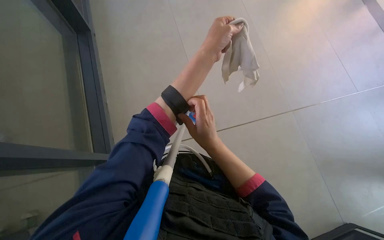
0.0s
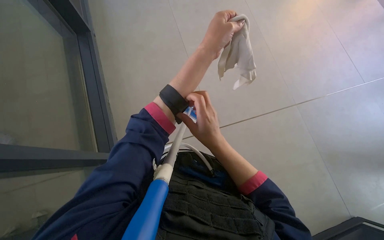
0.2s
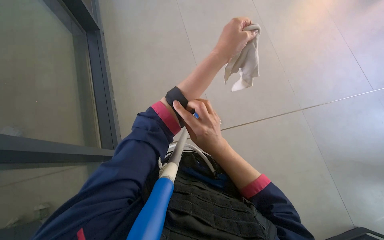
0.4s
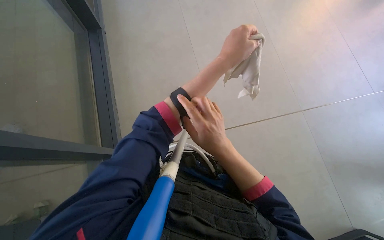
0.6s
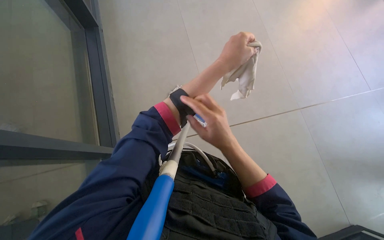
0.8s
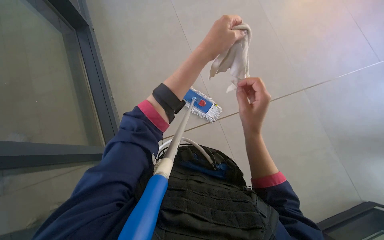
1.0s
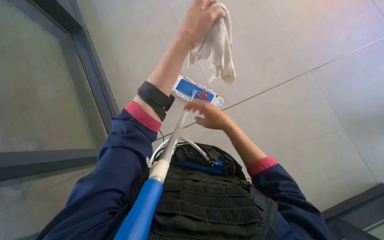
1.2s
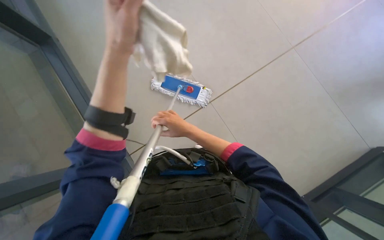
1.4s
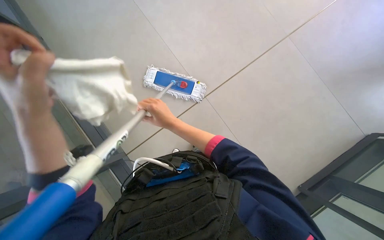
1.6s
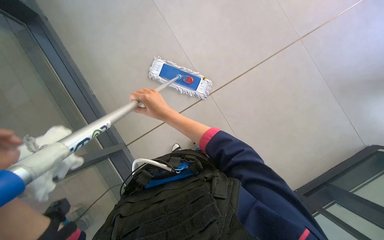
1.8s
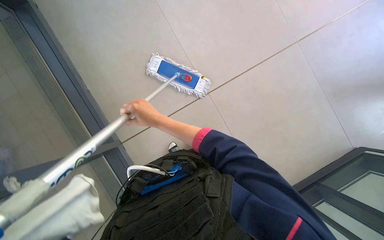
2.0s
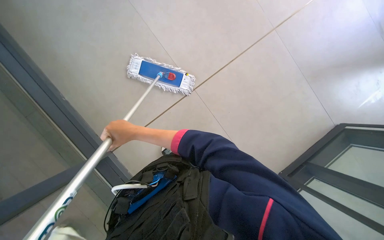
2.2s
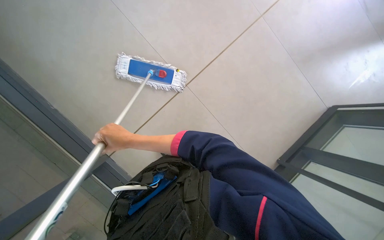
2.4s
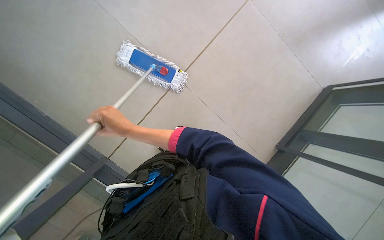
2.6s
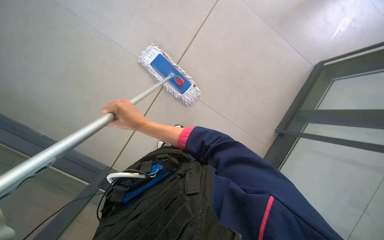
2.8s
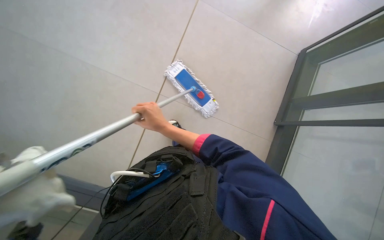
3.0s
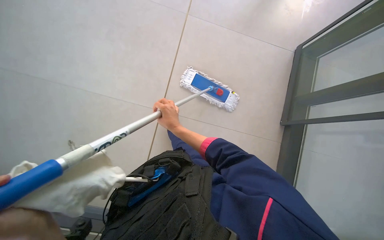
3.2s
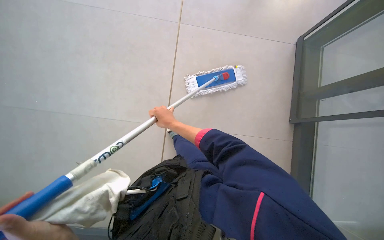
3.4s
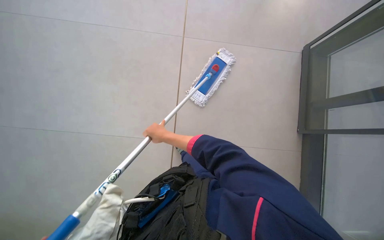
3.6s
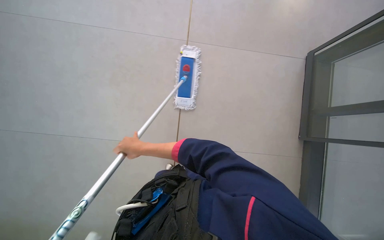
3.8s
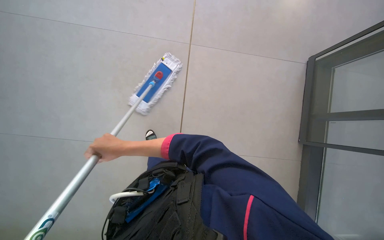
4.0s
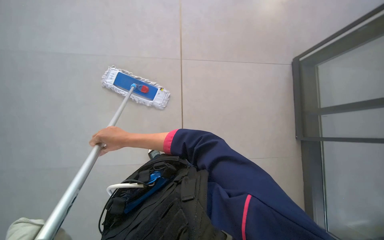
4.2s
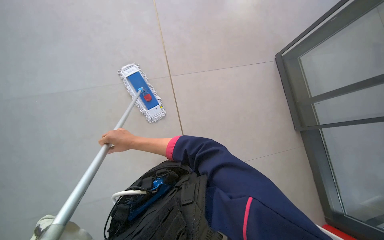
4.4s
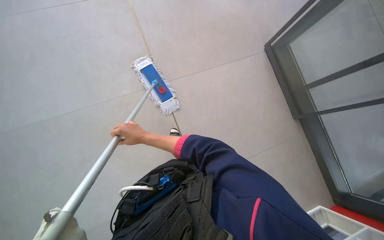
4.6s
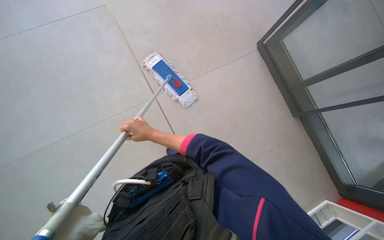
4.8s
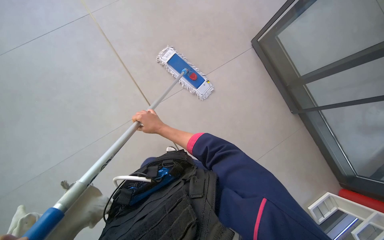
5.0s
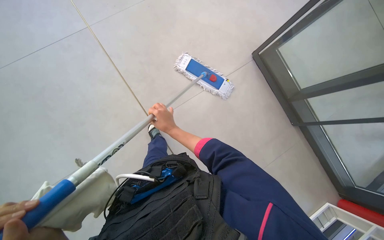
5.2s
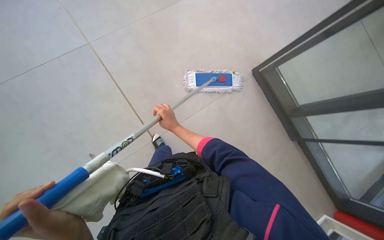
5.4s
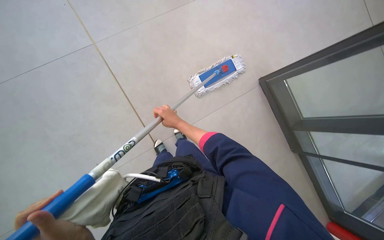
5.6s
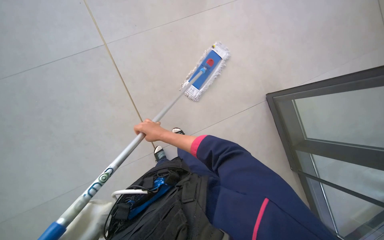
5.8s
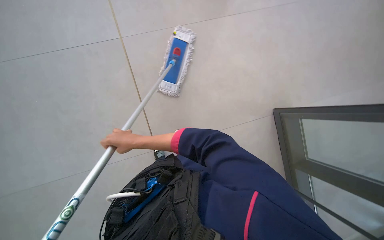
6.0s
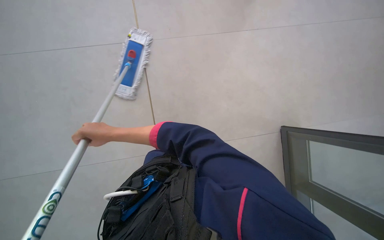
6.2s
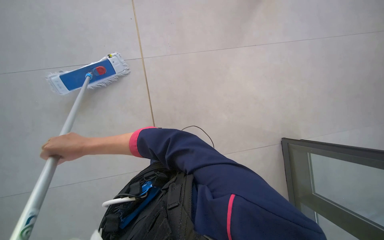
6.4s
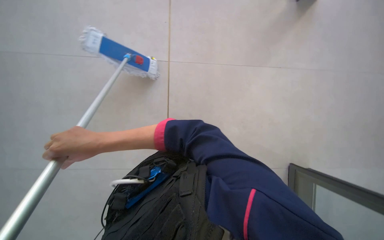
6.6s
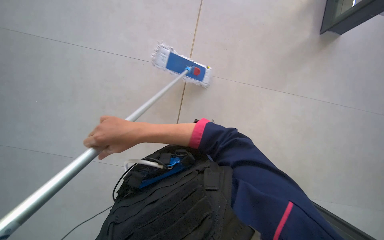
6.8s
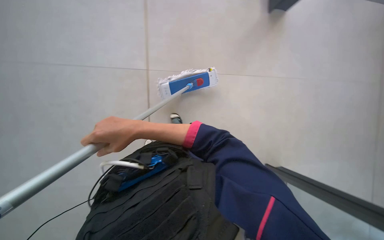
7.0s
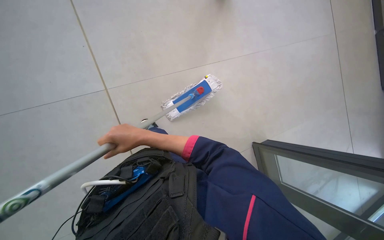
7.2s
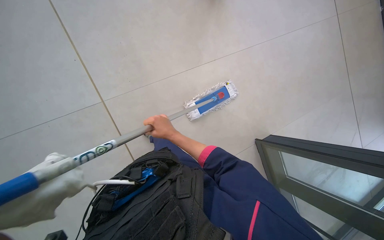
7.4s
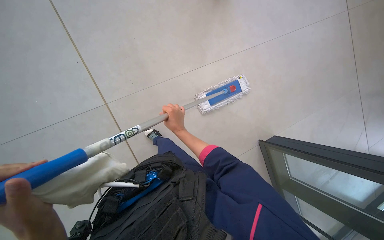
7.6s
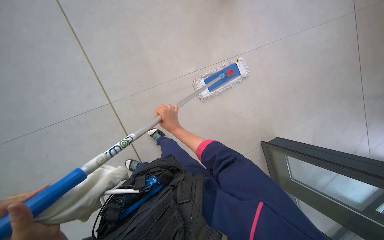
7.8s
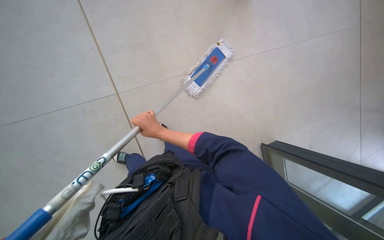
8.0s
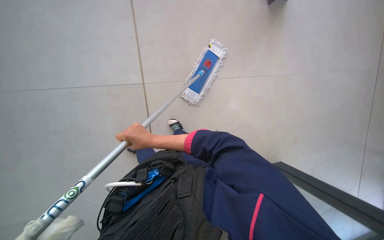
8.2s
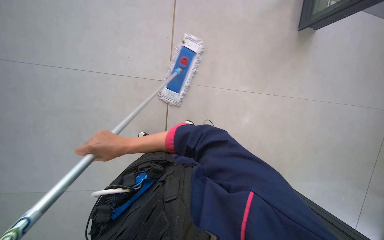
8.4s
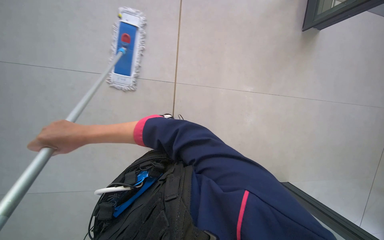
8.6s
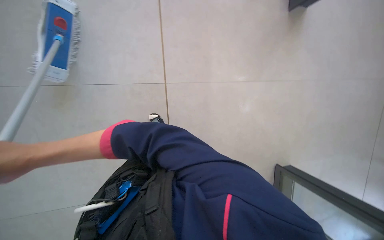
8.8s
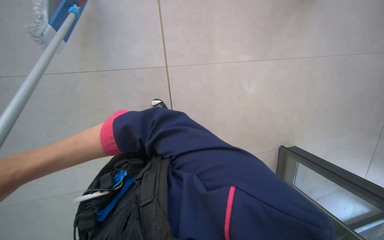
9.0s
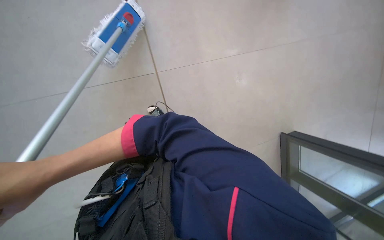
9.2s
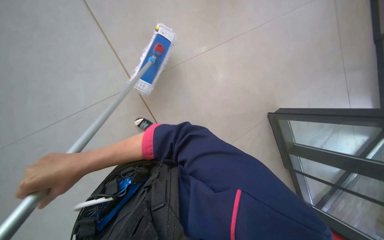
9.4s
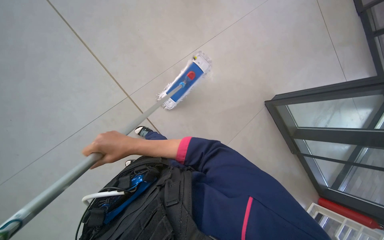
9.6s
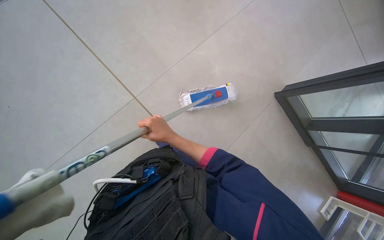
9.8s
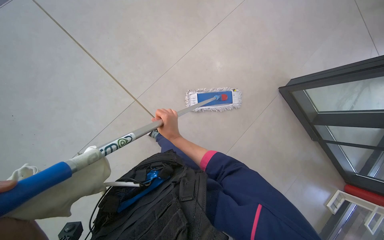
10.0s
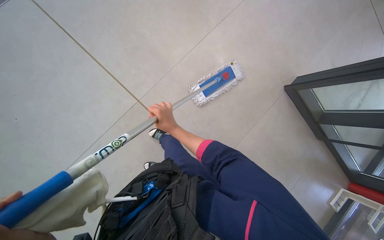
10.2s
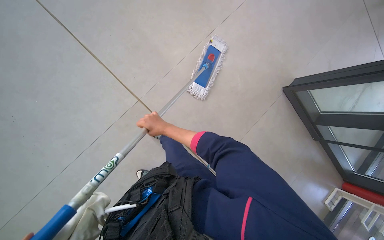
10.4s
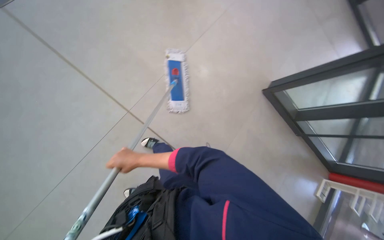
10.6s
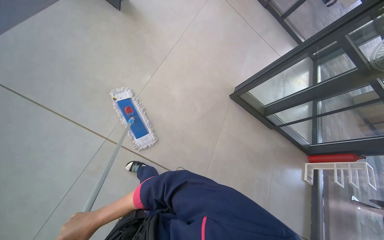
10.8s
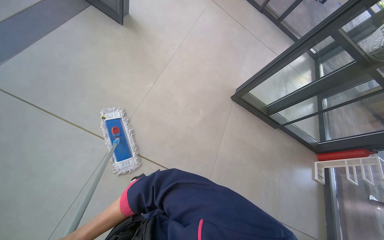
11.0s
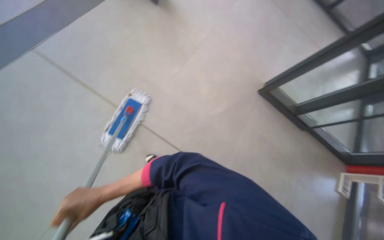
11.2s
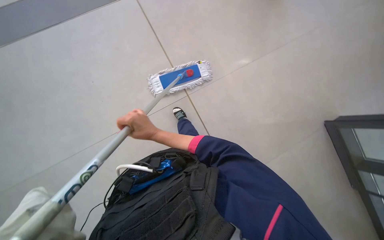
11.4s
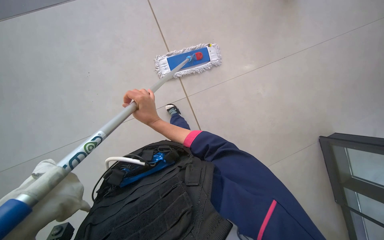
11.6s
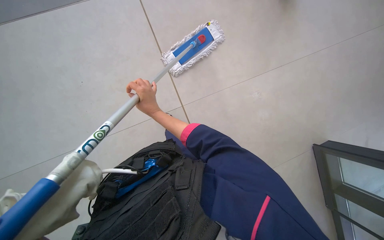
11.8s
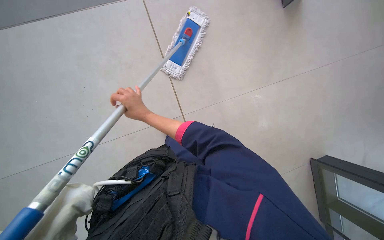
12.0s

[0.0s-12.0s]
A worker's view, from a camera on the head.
Job: mopping floor.
The whole recording: Mopping floor with mop. The worker mops the floor with a flat mop.
0.0s to 1.6s: The camera pitches downward, by roughly 15 degrees.
3.0s to 4.4s: The right hand travels to the left by some 15 cm.
4.4s to 6.0s: The right hand goes to the right and returns, approximately 5 cm each way.
6.0s to 7.6s: The camera pitches upward, by roughly 15 degrees. The right hand heads to the right, covering roughly 15 cm.
7.6s to 9.0s: The right hand goes approximately 25 cm to the left and nearer to the camera.
9.0s to 10.4s: The scene turns roughly 40 degrees counterclockwise in the picture.

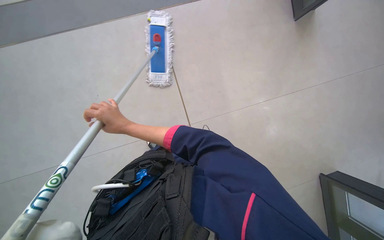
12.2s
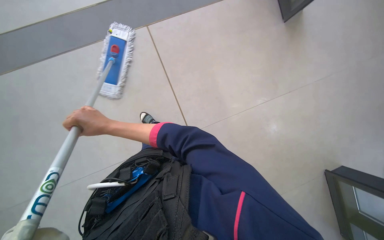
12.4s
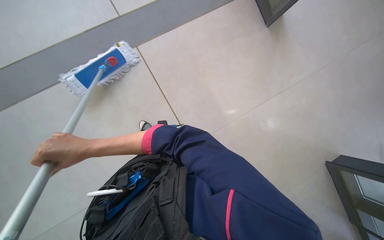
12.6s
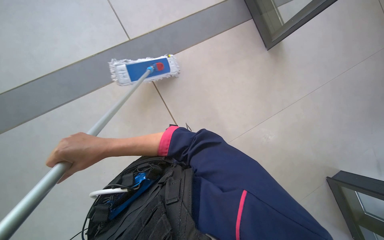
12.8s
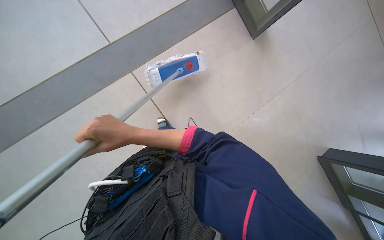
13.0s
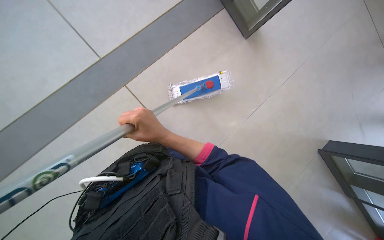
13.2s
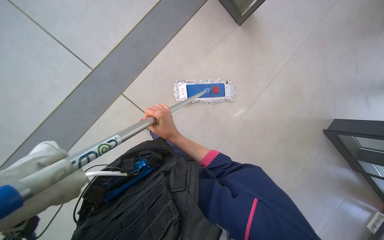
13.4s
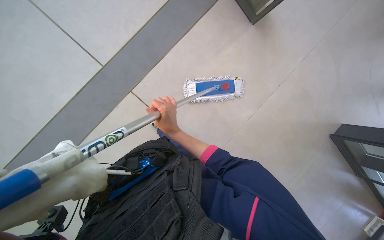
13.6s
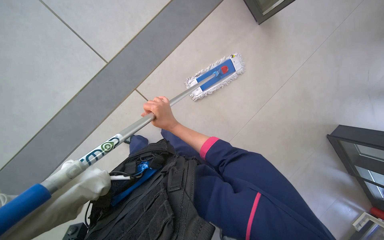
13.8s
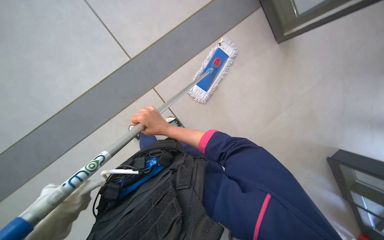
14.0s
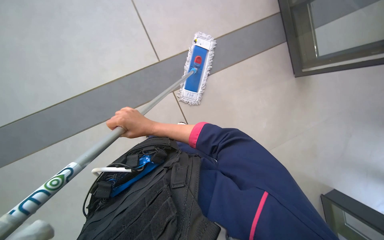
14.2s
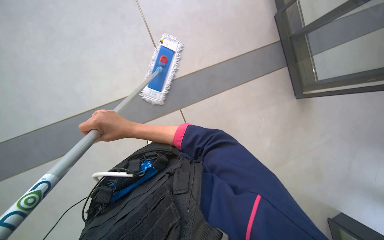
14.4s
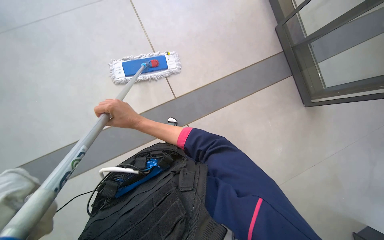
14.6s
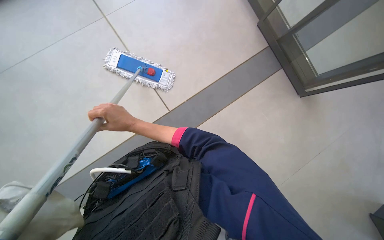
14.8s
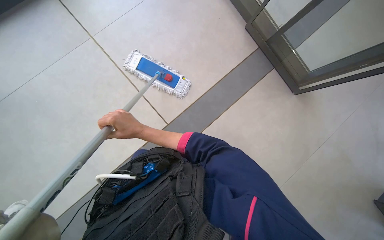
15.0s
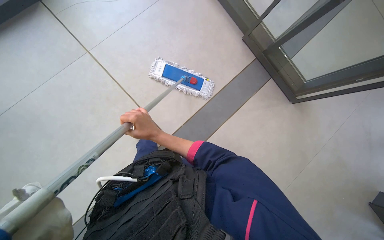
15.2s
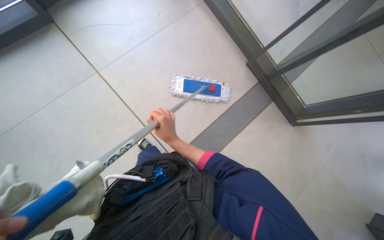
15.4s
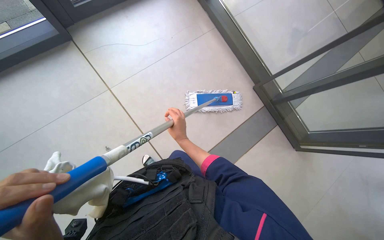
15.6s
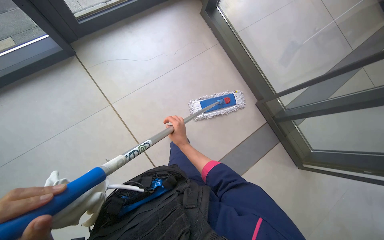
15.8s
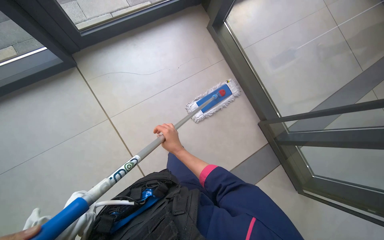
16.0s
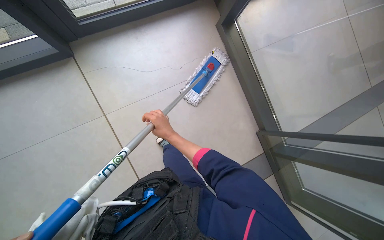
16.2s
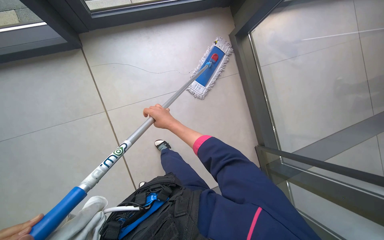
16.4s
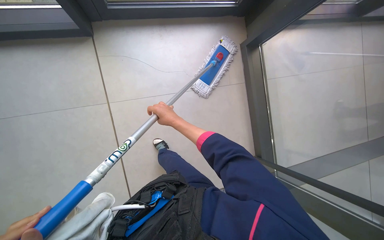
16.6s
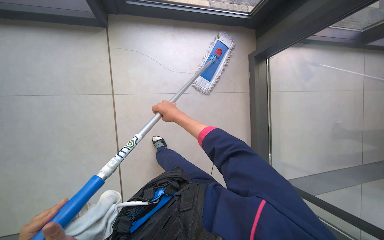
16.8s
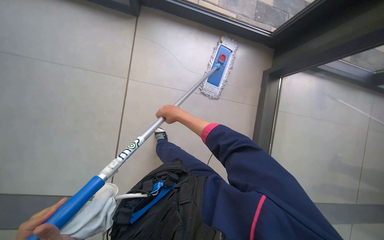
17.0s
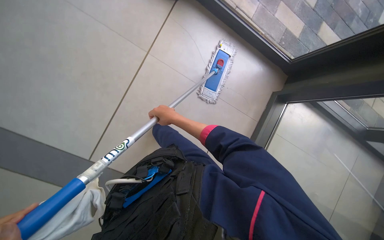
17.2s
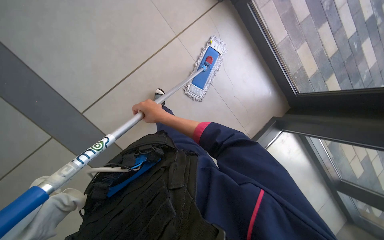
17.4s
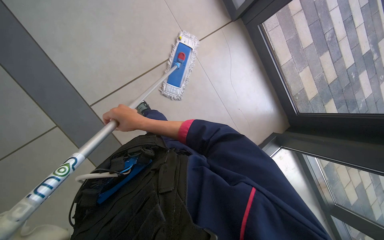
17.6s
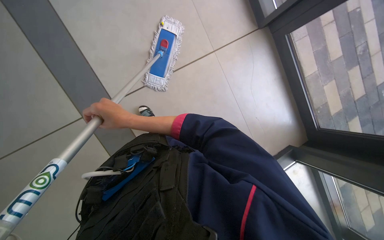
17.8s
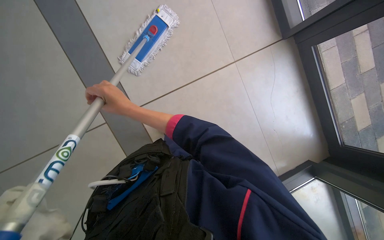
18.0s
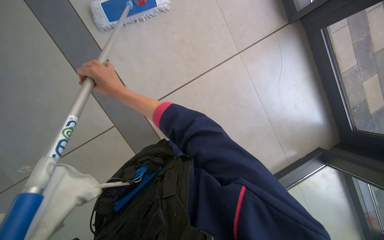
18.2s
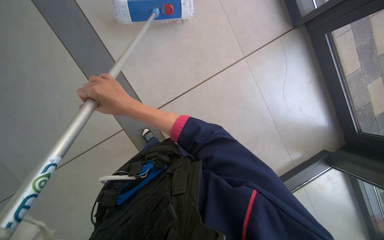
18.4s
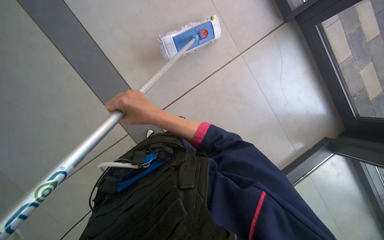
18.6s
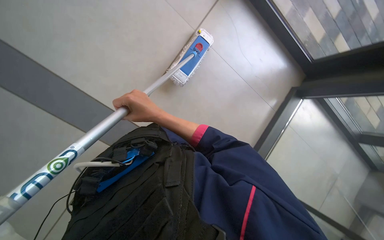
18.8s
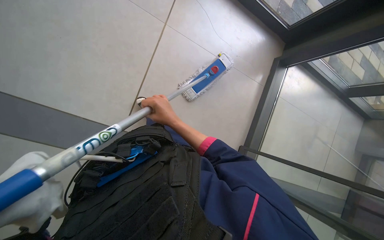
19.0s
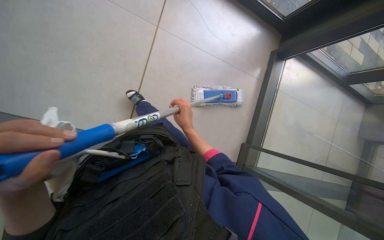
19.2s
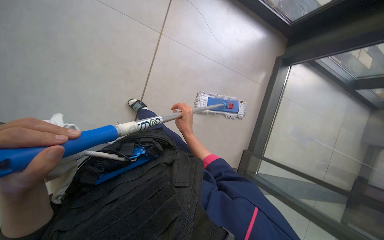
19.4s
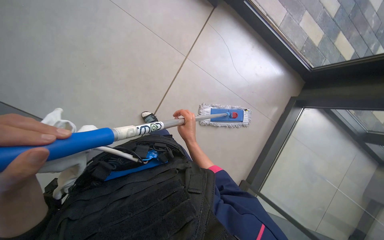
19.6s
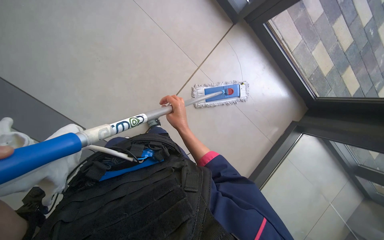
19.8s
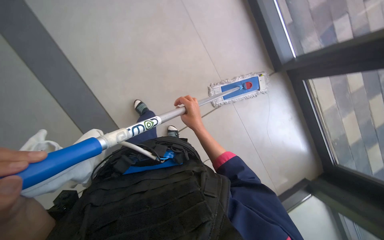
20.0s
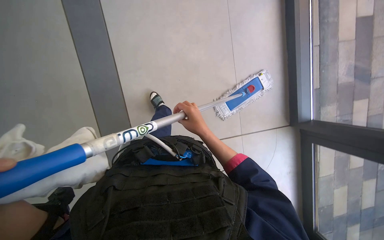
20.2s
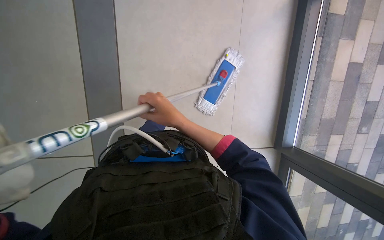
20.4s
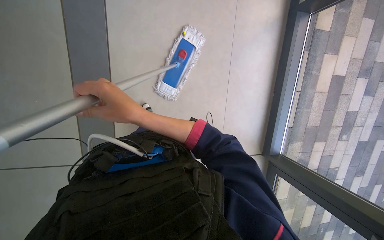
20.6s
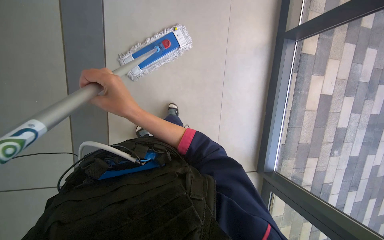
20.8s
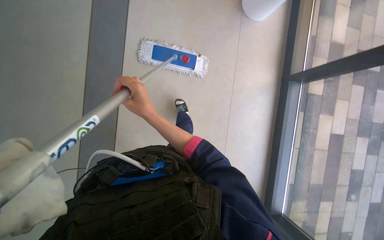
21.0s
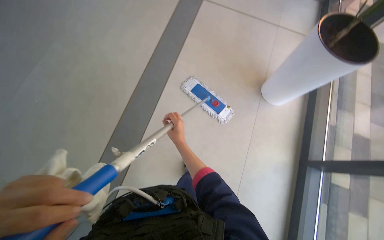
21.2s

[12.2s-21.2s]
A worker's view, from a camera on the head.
Job: mopping floor.
The whole recording: Mopping floor with mop. The worker mops the floor with a flat mop.
13.8s to 15.2s: The view tilts roughly 30 degrees upward.
15.2s to 16.6s: The view tips upward by about 25 degrees. The right hand reaches about 15 cm farther from the camera, then returns.
16.6s to 18.2s: Everything in view rotates roughly 50 degrees clockwise.
18.2s to 19.8s: The right hand swings nearer and farther, approximately 25 cm each way, with 2 reversals.
19.8s to 21.2s: The view tilts some 25 degrees upward. The scene turns roughly 25 degrees clockwise in the picture. The right hand travels nearer to the camera and back again, roughly 15 cm each way.
